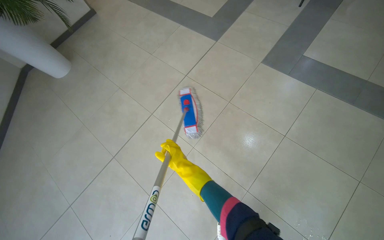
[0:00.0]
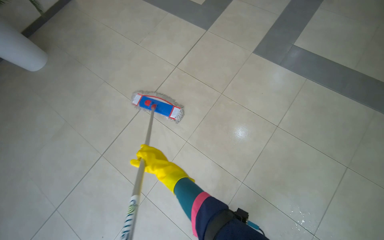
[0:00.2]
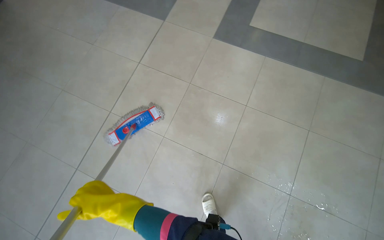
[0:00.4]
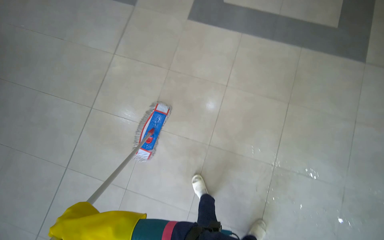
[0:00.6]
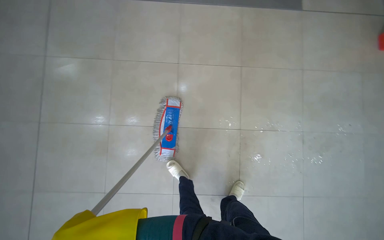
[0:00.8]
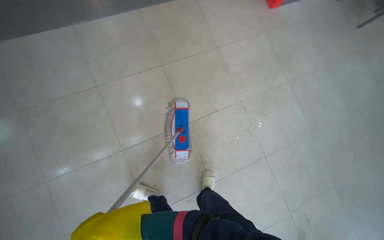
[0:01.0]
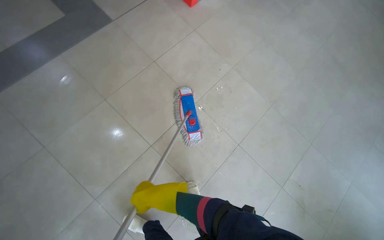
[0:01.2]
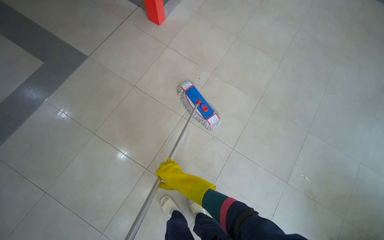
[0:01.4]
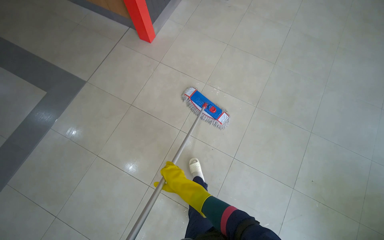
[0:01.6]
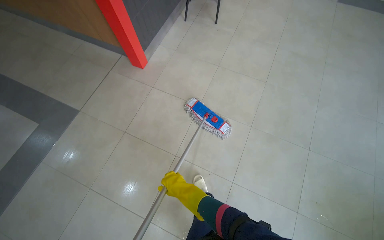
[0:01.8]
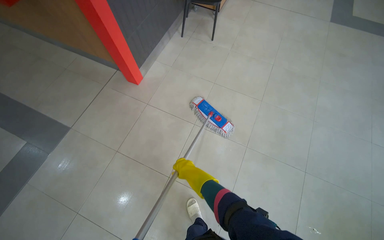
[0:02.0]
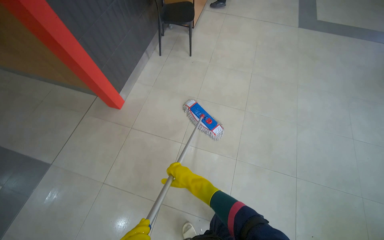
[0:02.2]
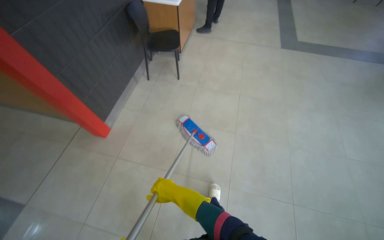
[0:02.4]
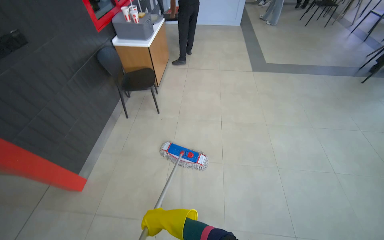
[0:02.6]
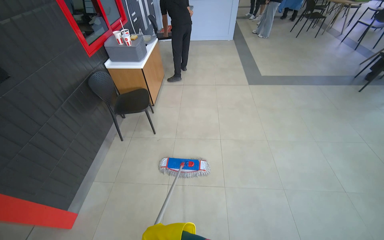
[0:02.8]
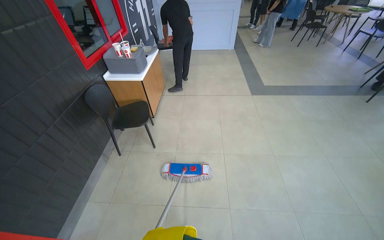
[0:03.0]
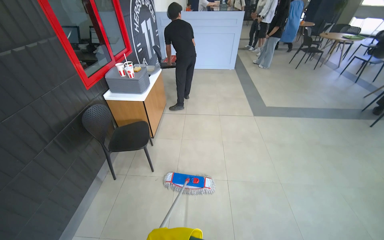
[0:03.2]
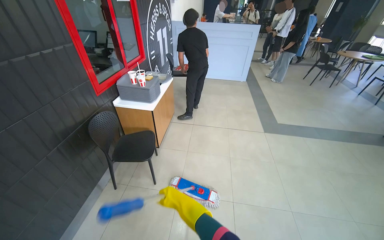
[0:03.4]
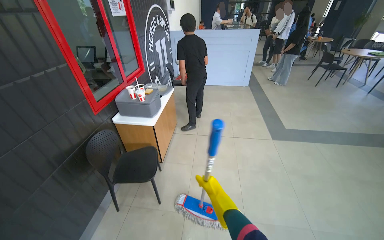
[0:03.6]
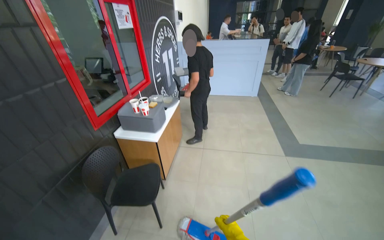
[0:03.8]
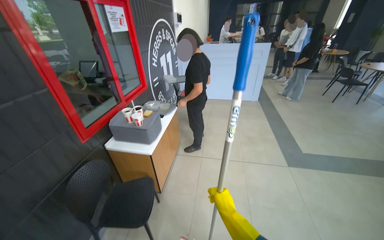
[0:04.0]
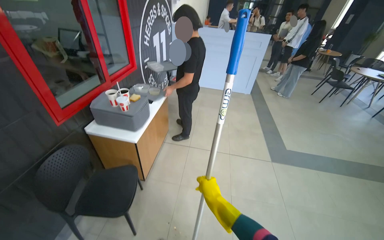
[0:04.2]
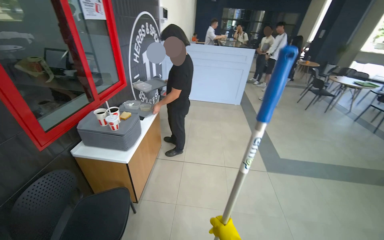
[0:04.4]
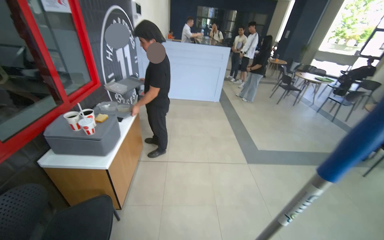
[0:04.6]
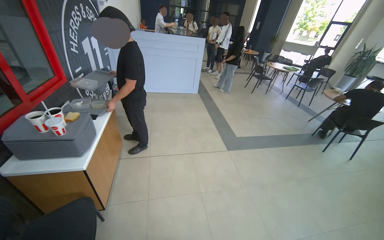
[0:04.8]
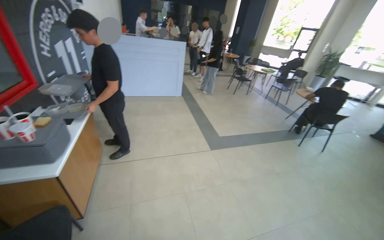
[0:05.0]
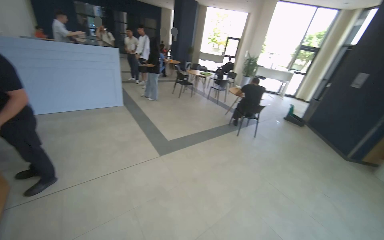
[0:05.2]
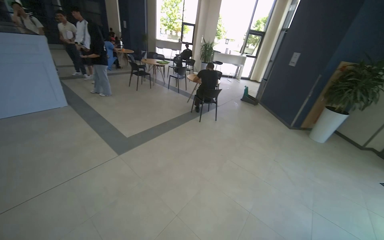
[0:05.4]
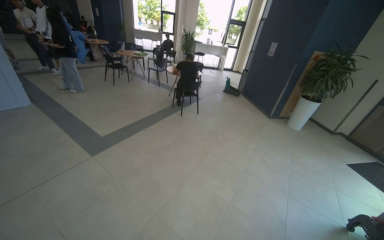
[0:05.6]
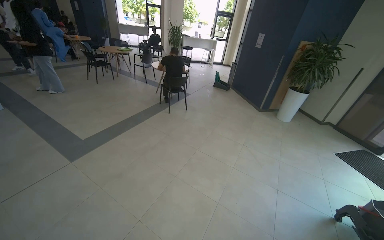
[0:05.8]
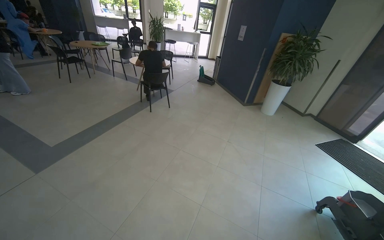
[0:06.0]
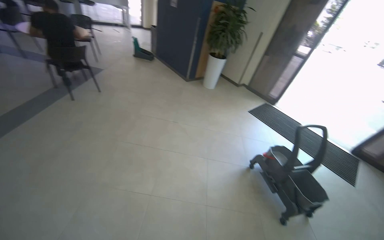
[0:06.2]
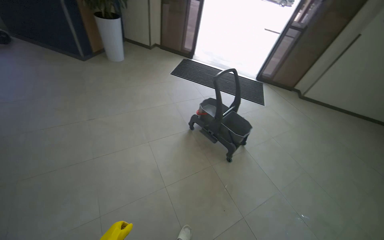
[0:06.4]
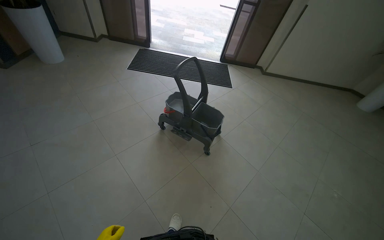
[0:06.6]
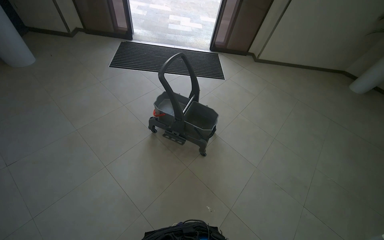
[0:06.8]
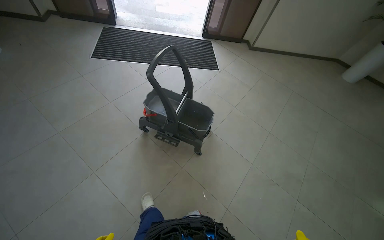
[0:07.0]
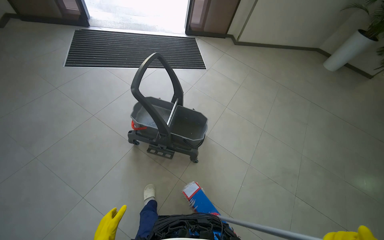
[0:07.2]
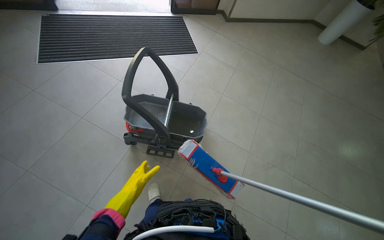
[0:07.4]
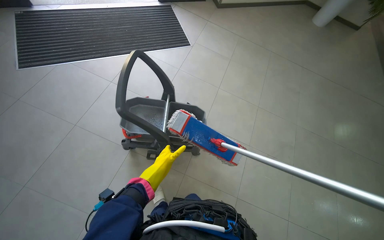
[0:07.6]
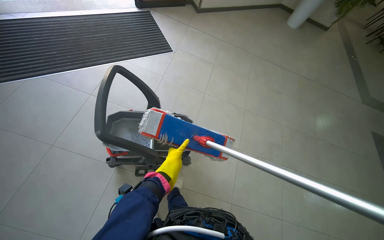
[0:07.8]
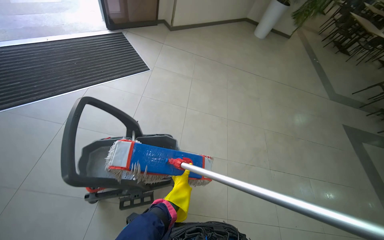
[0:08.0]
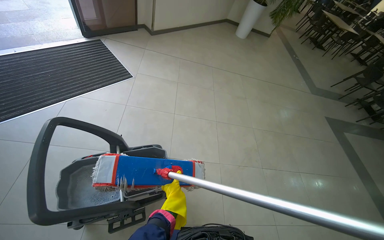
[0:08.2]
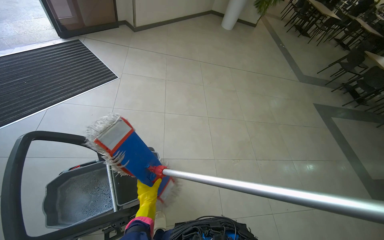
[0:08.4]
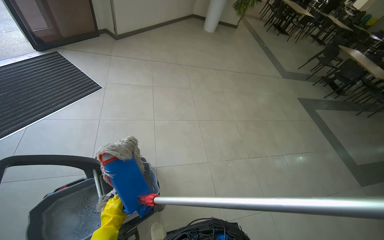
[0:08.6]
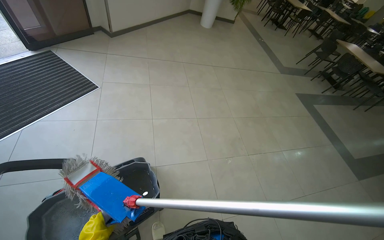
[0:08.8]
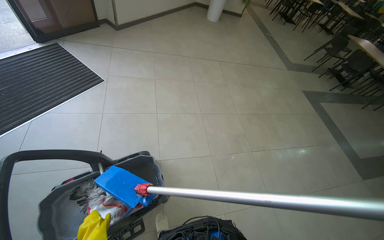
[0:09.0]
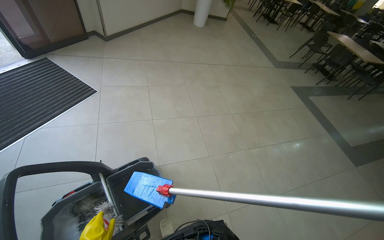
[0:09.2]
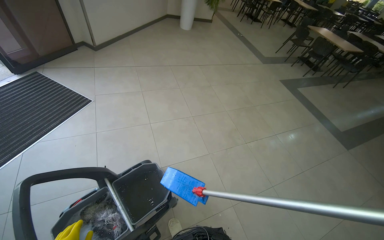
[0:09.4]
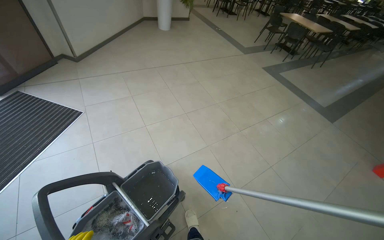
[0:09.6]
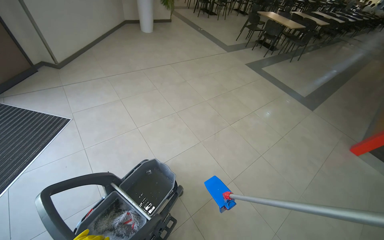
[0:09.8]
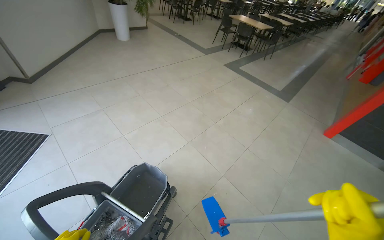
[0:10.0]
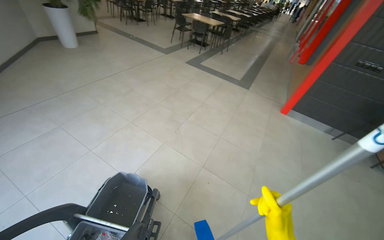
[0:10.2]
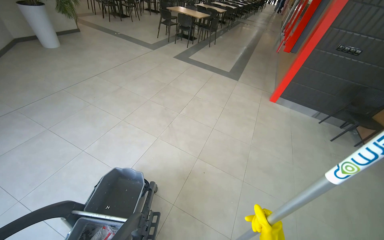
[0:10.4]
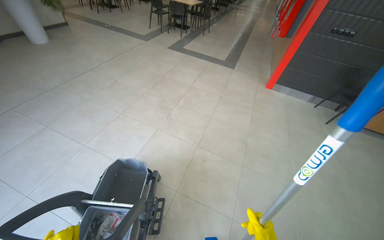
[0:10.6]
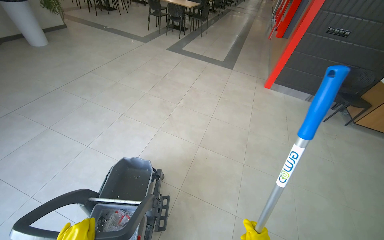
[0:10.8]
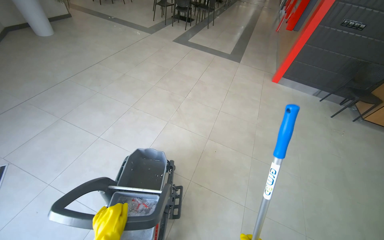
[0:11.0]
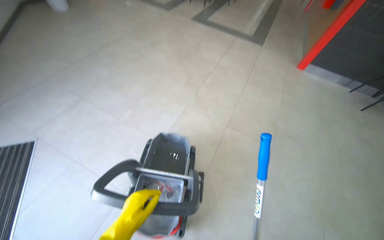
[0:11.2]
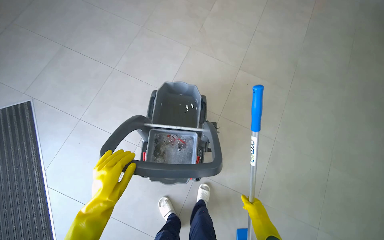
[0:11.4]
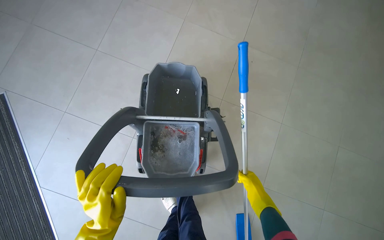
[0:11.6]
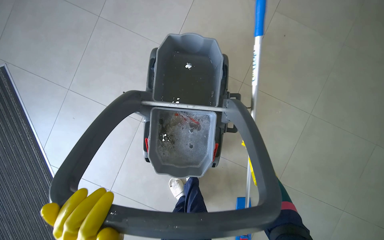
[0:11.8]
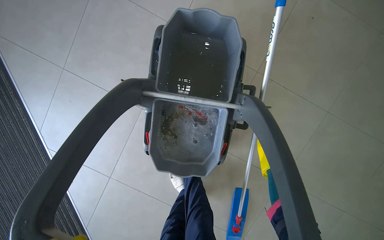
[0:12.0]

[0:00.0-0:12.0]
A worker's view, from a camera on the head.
Job: mopping floor.
The whole recording: Mopping cafeteria floor. The worker mops the floor in the cafeteria area, moving around tables and wringing the mop.
0:00.0 to 0:01.6: The camera travels roughly 1.5 m. The wearer's head swings about 100 degrees to the right.
0:01.6 to 0:03.0: The head travels some 1 m. The wearer looks some 25 degrees further upward.
0:03.0 to 0:04.4: The camera travels roughly 80 cm.
0:04.4 to 0:06.0: The camera is carried approximately 1 m. The wearer looks approximately 70 degrees further to the right.
0:06.0 to 0:07.6: The camera travels some 1.5 m. The wearer looks approximately 90 degrees further to the right. The view tilts approximately 50 degrees downward.
0:07.6 to 0:09.0: The wearer's head swings about 30 degrees to the right.
0:09.0 to 0:10.4: The head turns to the right by roughly 55 degrees.
0:10.4 to 0:12.0: The camera travels approximately 70 cm. The camera pitches downward, by about 55 degrees.

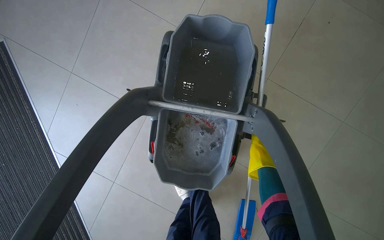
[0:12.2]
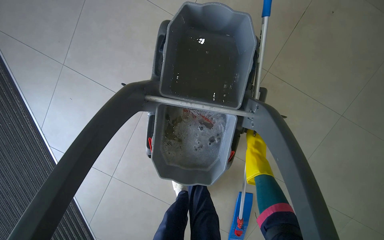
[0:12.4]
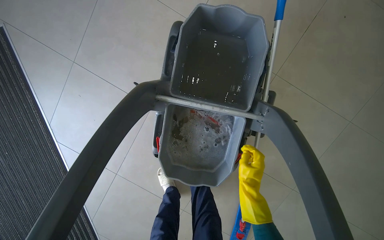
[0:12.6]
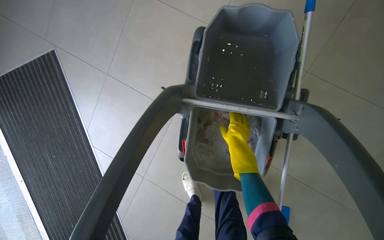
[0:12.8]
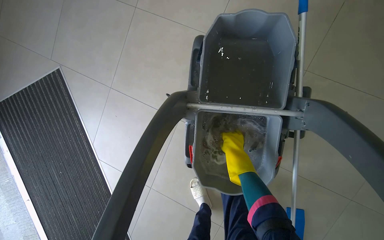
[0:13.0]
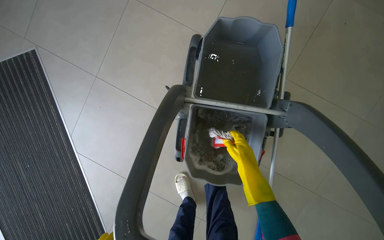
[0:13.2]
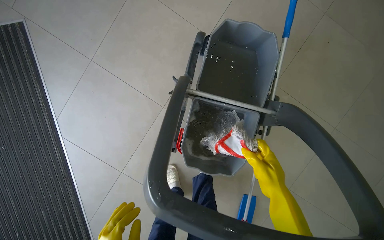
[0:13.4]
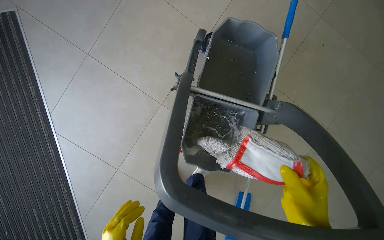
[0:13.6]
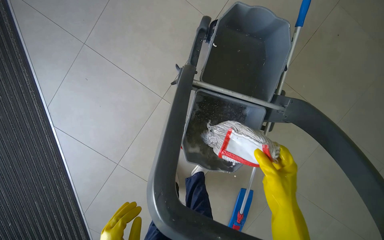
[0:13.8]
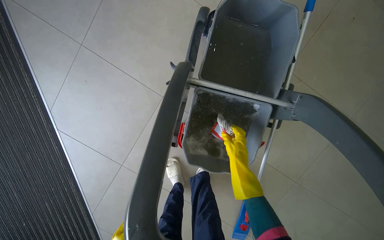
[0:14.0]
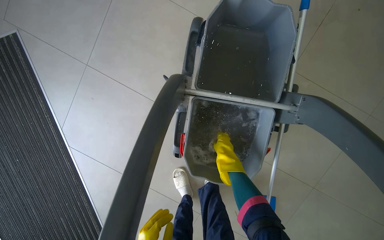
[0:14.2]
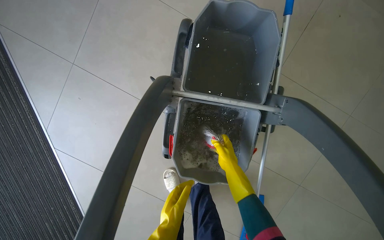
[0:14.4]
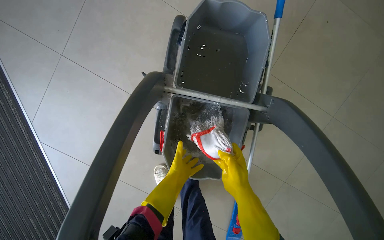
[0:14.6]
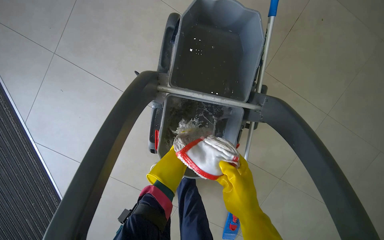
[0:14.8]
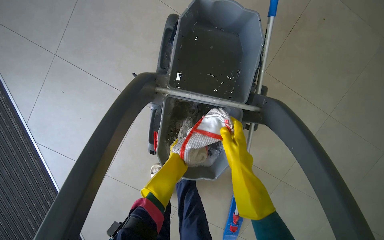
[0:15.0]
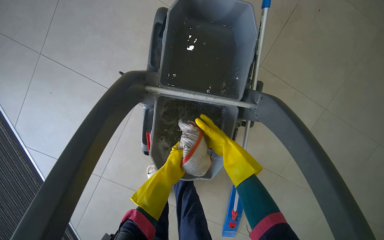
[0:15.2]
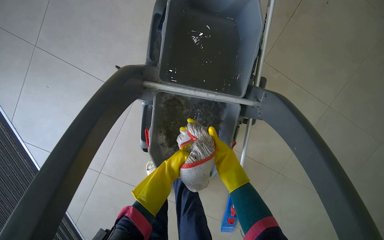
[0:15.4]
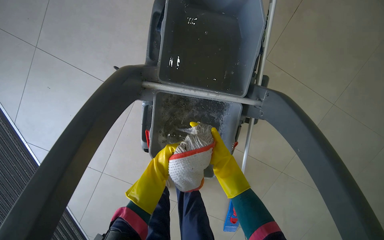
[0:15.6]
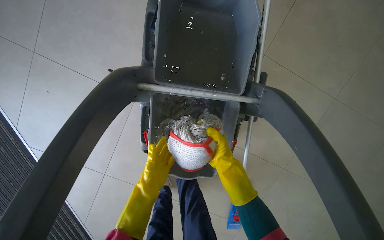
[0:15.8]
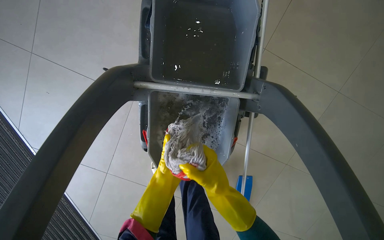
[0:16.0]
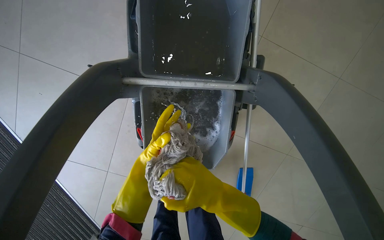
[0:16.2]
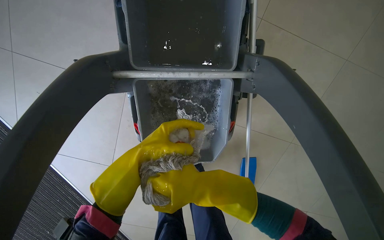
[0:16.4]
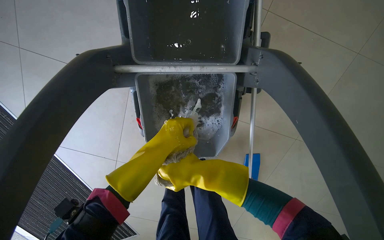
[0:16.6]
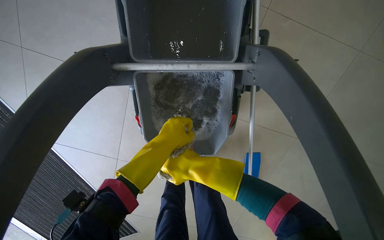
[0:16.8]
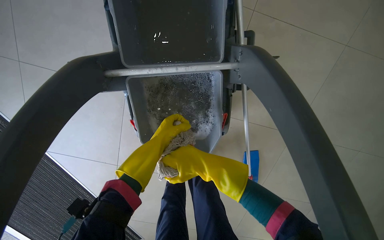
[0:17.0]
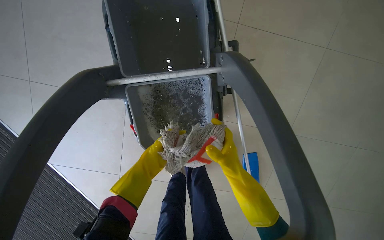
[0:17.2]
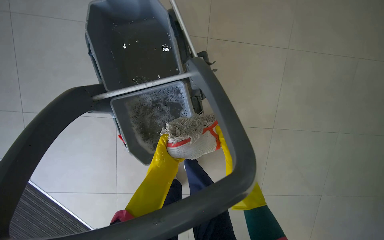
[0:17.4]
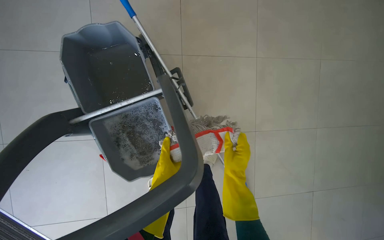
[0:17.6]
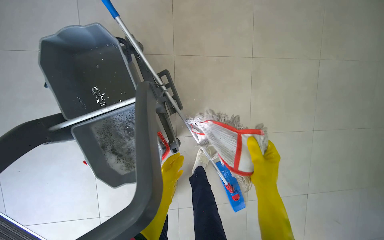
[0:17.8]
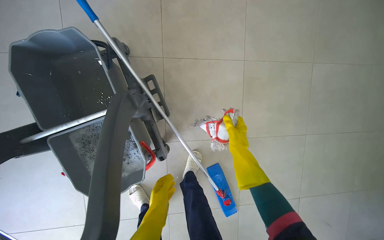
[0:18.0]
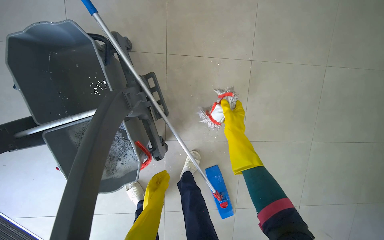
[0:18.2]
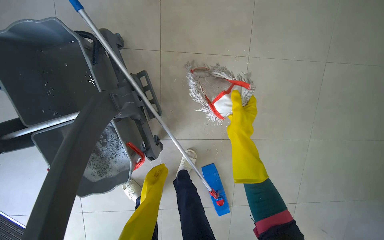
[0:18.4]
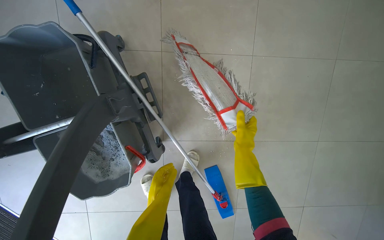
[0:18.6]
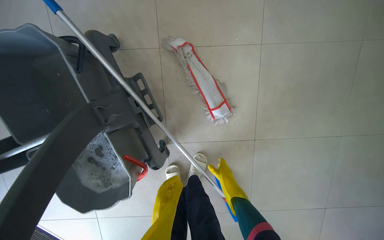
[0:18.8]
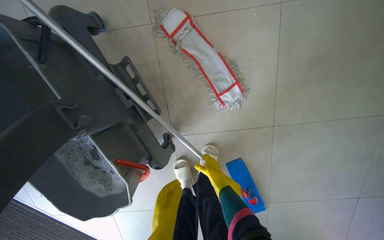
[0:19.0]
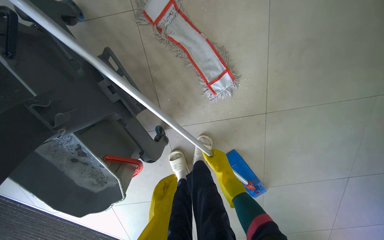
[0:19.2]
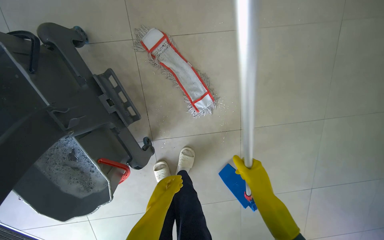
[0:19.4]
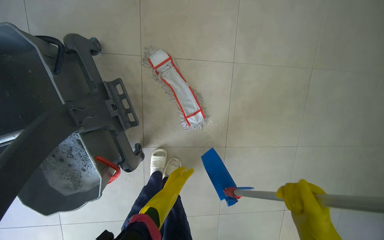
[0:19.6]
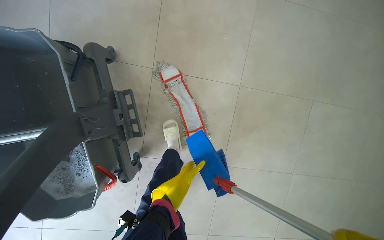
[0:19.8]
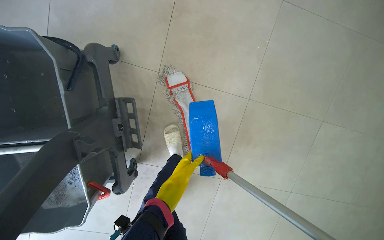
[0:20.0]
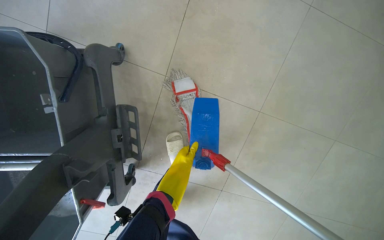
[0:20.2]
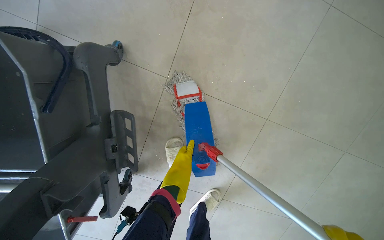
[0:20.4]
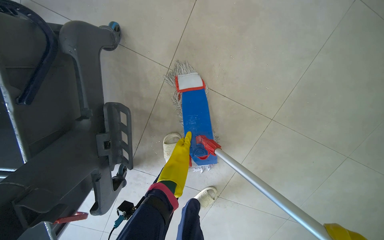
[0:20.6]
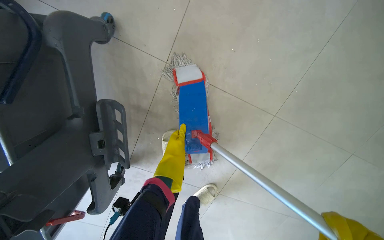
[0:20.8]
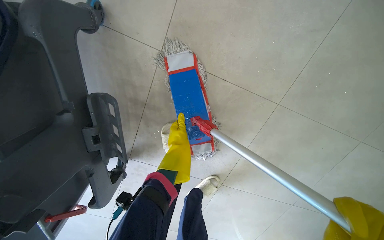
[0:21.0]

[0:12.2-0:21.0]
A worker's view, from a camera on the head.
Job: mopping floor.
The whole recording: Mopping cafeteria floor. The worker mops the floor in the cafeteria area, moving around tables and wringing the mop.
0:12.2 to 0:13.6: The right hand moves nearer to the camera and to the left, about 40 cm.
0:13.6 to 0:15.2: The right hand goes nearer and farther, some 25 cm each way, reversing 2 times.
0:15.2 to 0:16.6: The right hand is displaced to the left by some 10 cm; the left hand heads nearer to the camera and up the picture, covering about 15 cm.
0:16.6 to 0:18.0: The view tilts approximately 15 degrees upward. The right hand is displaced to the right by about 50 cm. Meanwhile the left hand travels down the picture by some 15 cm.
0:18.0 to 0:19.6: The left hand goes approximately 15 cm up the picture.
0:19.6 to 0:21.0: The camera travels roughly 40 cm. The wearer looks about 10 degrees further downward.
